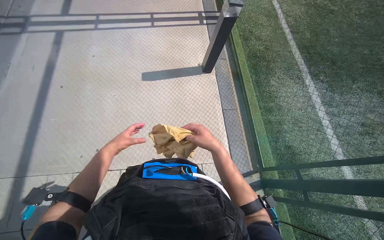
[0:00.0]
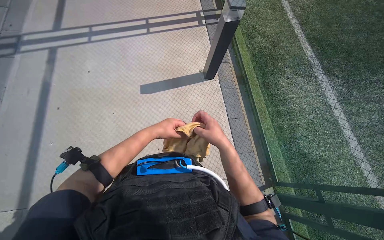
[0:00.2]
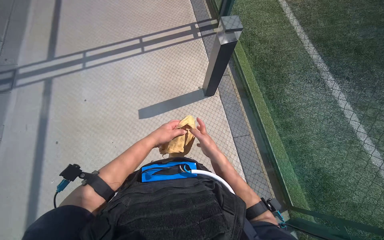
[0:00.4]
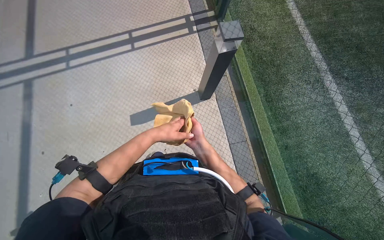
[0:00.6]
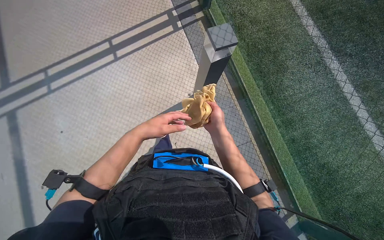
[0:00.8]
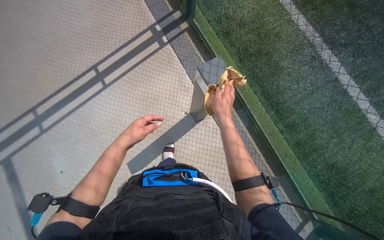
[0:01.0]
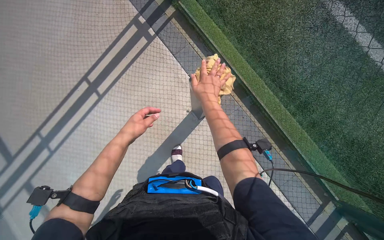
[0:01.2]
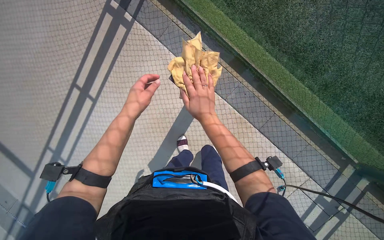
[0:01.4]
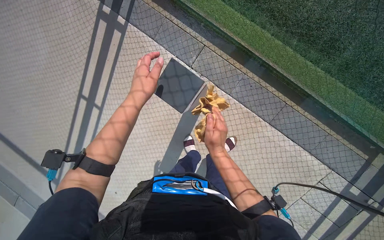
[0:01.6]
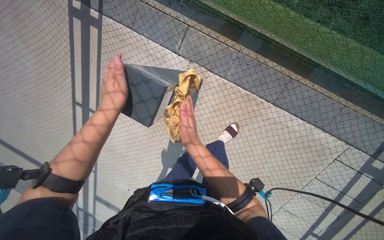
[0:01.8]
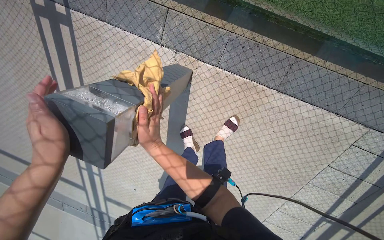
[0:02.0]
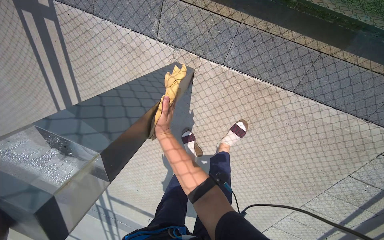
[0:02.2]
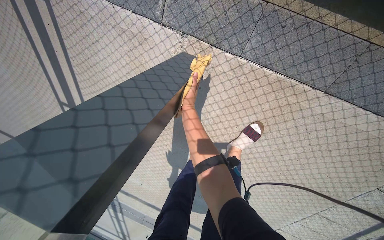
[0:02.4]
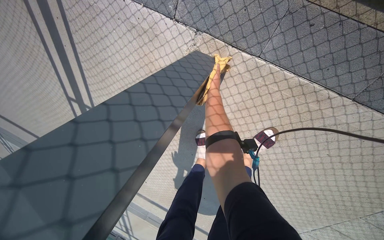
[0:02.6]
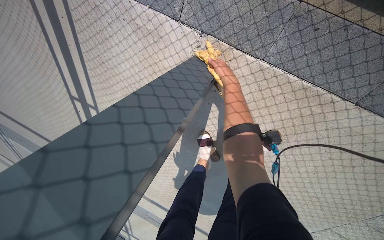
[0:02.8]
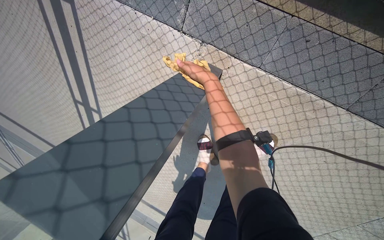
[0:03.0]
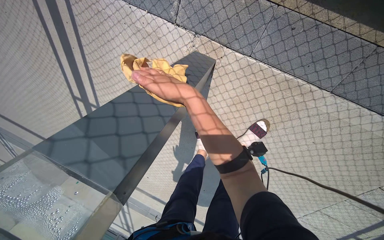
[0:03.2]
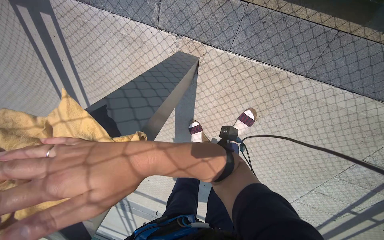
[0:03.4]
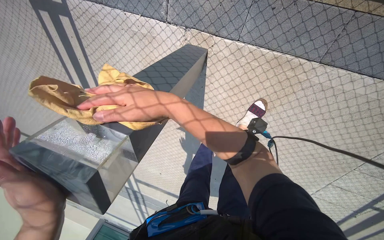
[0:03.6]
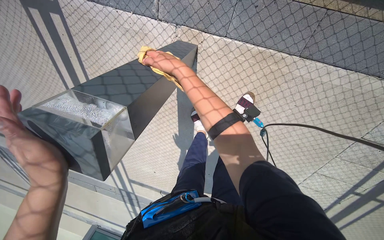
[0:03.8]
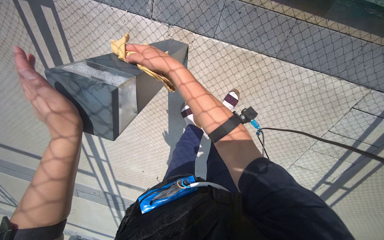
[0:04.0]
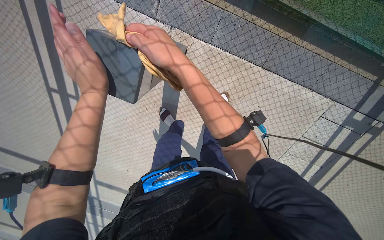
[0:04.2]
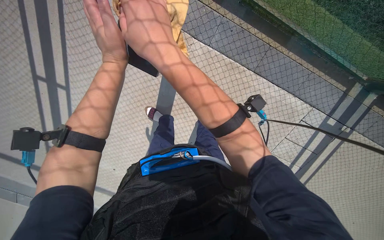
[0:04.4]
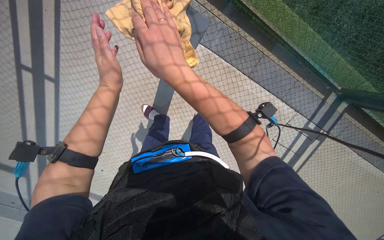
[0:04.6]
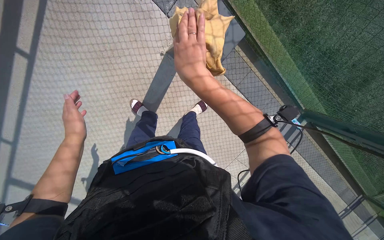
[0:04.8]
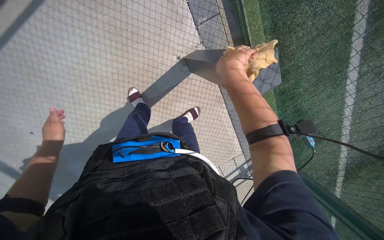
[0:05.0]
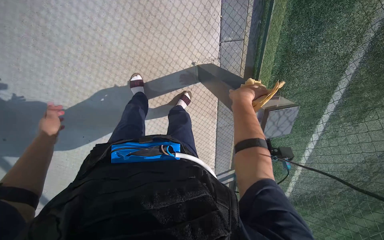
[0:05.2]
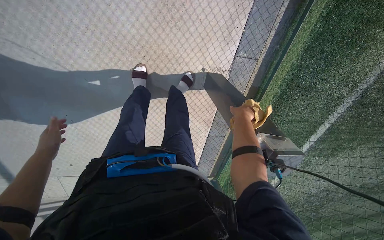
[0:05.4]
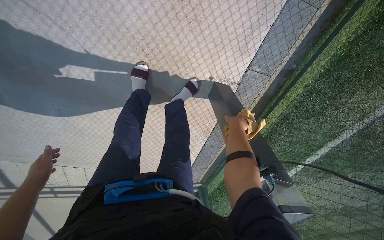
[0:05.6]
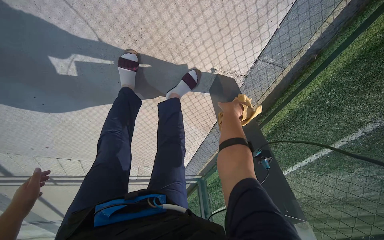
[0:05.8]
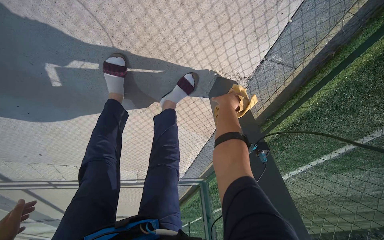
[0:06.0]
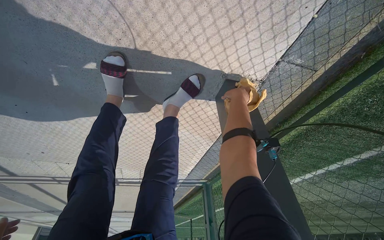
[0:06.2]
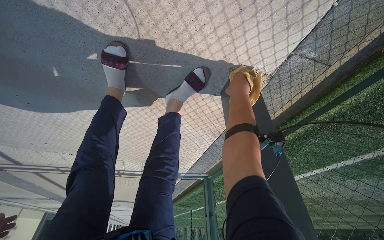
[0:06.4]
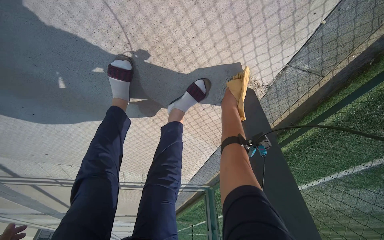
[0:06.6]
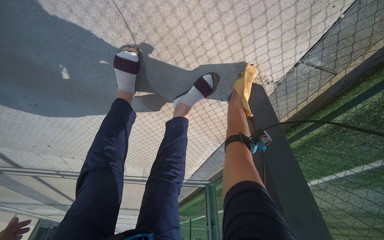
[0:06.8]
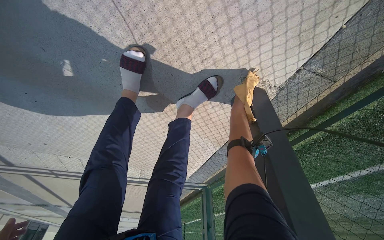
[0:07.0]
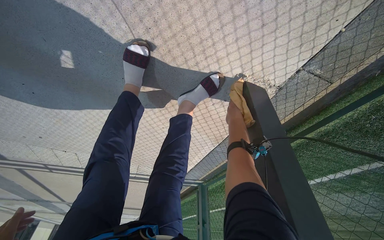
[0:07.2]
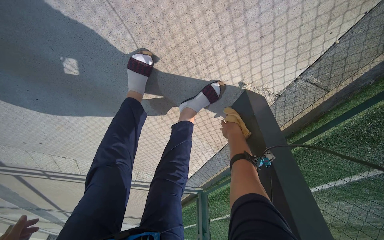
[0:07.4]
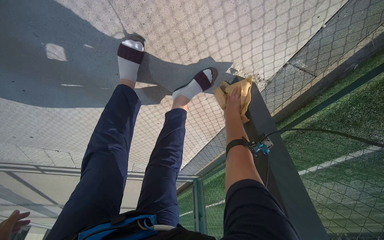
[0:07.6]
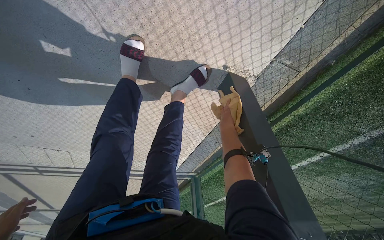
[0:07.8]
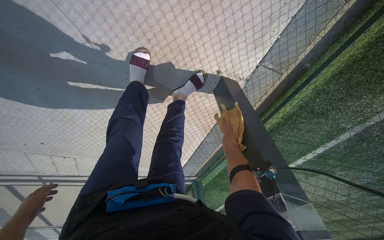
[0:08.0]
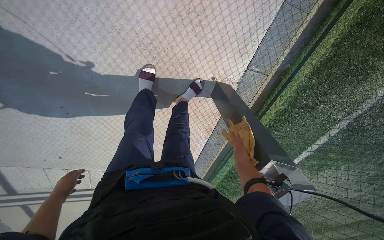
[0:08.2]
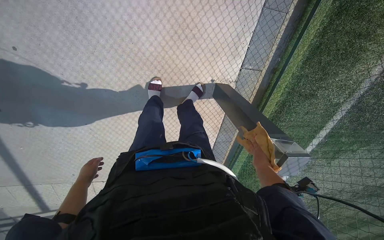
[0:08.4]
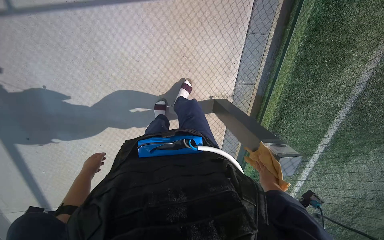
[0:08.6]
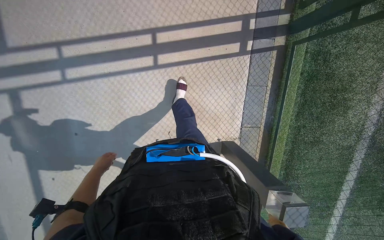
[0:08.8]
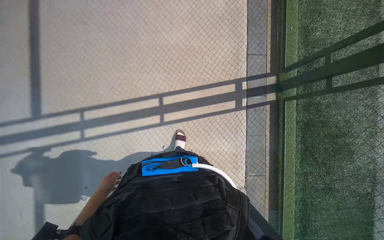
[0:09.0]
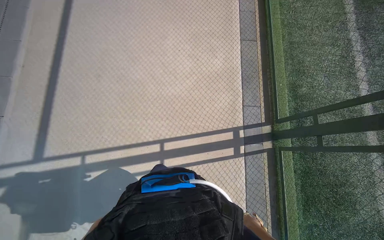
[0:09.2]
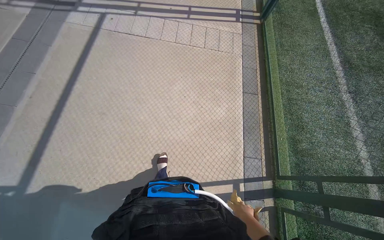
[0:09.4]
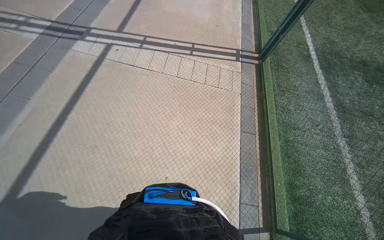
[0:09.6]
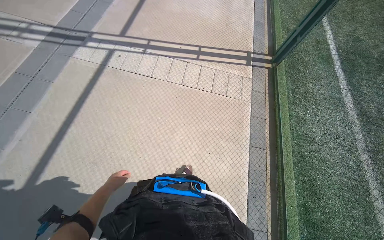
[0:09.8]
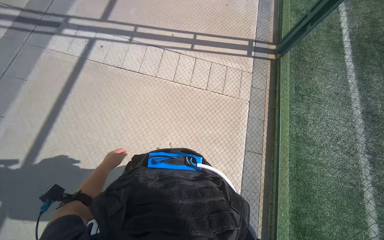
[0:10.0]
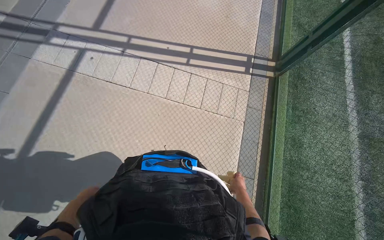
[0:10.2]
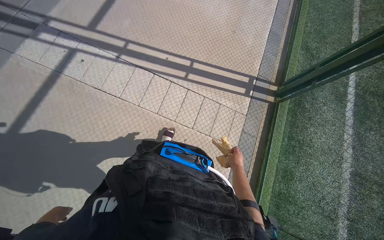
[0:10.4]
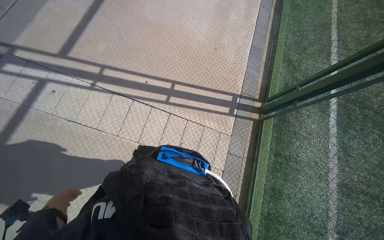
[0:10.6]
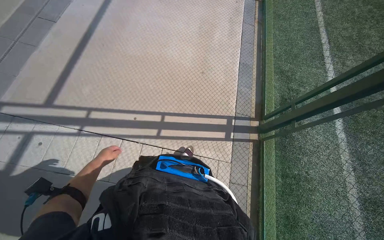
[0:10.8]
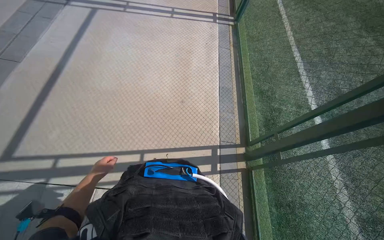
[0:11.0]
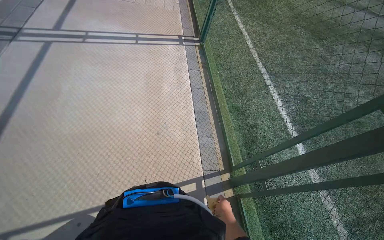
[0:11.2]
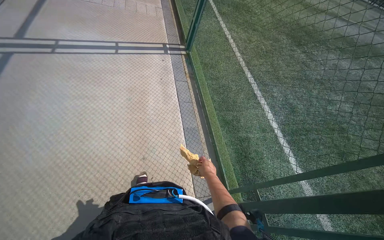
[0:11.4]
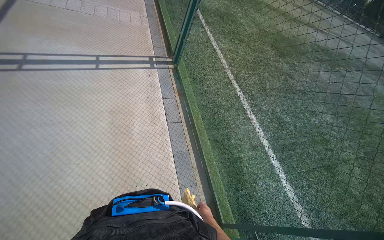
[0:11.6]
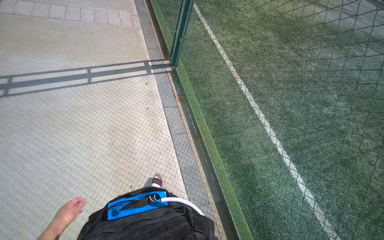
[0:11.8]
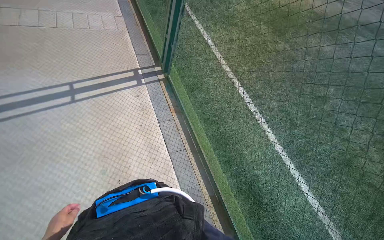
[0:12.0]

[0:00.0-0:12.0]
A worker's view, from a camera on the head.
Job: wiping surfaces.
The whole recording: Wiping outdoor structures with cloth. The worker wipes the outdoor lights with a cloth, periodically re-wetting it in a bucket.
0:01.6 to 0:03.0: The head travels roughly 60 cm. The camera pitches downward, by approximately 20 degrees.
0:03.0 to 0:04.4: The wearer moves about 50 cm. The view swings approximately 20 degrees to the right.
0:07.6 to 0:09.0: The head travels roughly 80 cm. The view tilts about 40 degrees upward.

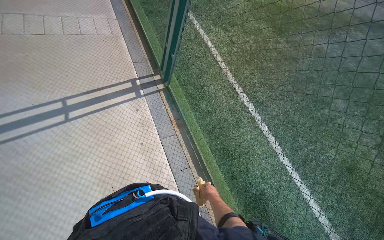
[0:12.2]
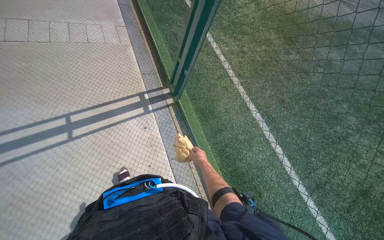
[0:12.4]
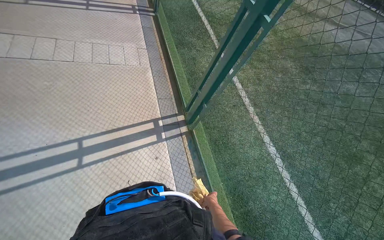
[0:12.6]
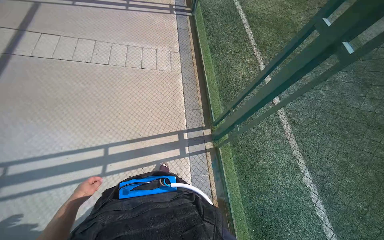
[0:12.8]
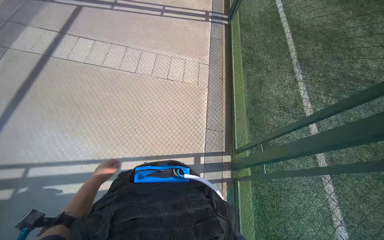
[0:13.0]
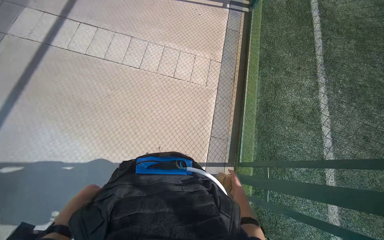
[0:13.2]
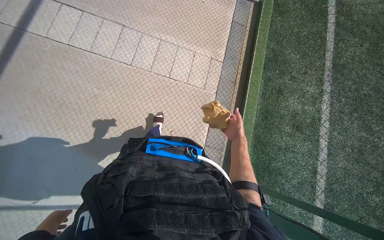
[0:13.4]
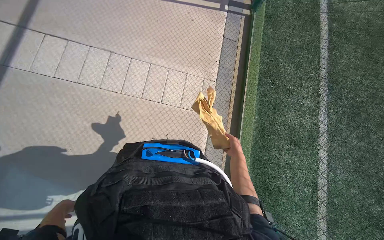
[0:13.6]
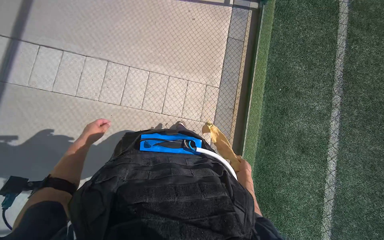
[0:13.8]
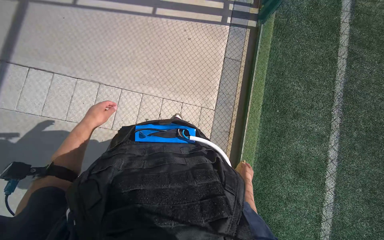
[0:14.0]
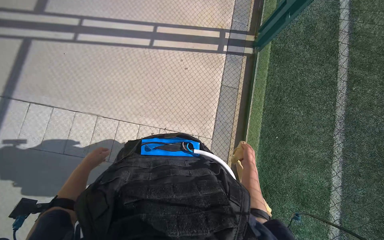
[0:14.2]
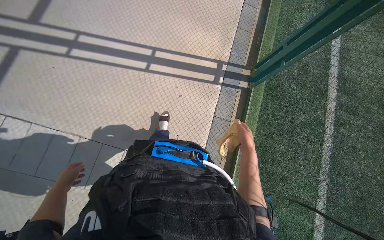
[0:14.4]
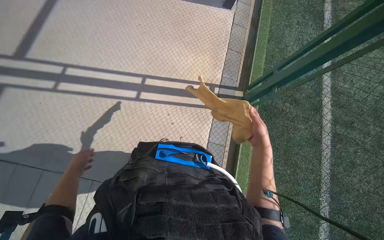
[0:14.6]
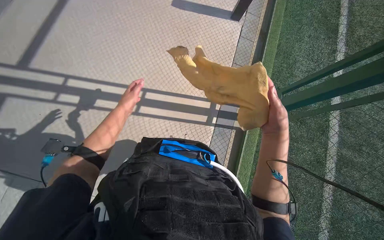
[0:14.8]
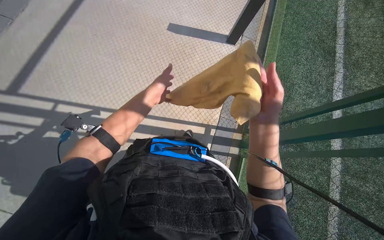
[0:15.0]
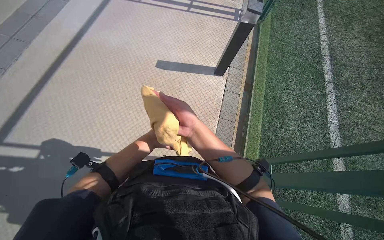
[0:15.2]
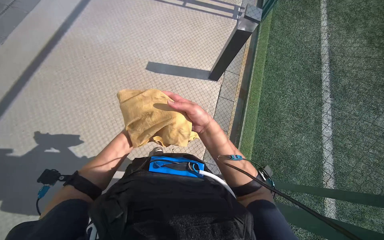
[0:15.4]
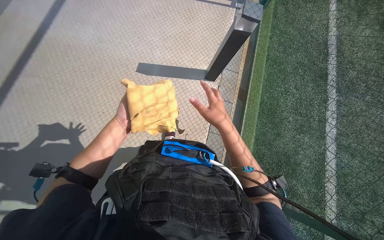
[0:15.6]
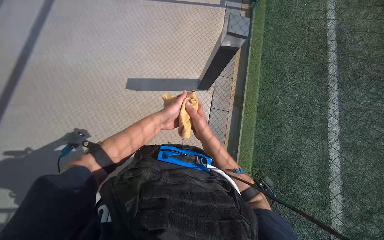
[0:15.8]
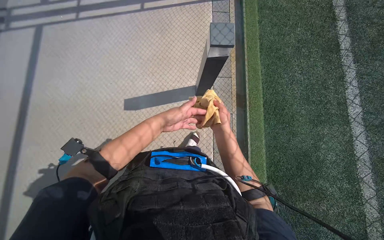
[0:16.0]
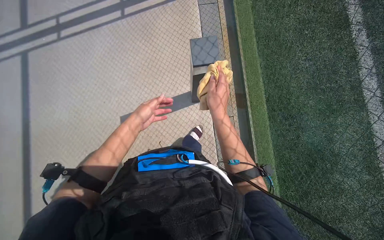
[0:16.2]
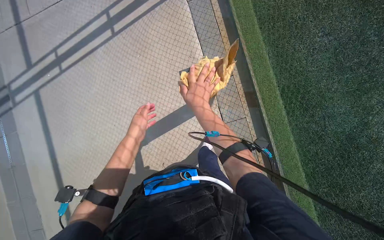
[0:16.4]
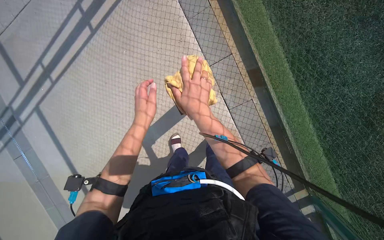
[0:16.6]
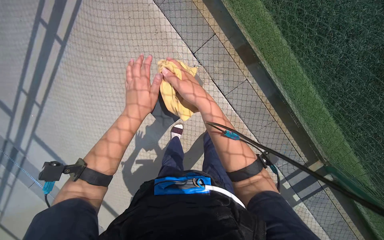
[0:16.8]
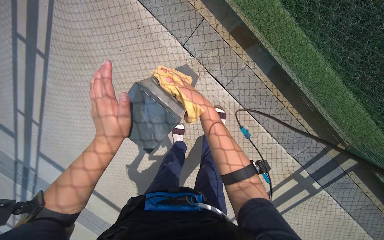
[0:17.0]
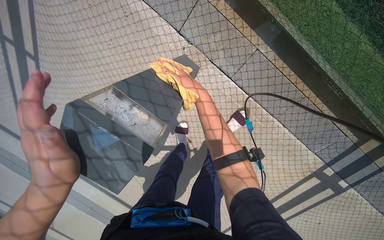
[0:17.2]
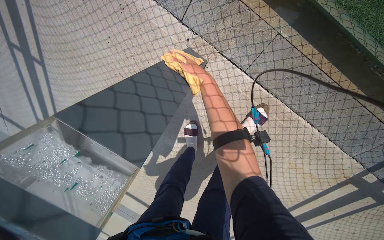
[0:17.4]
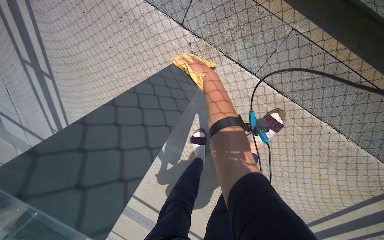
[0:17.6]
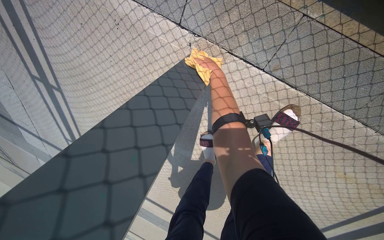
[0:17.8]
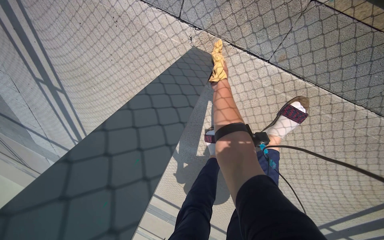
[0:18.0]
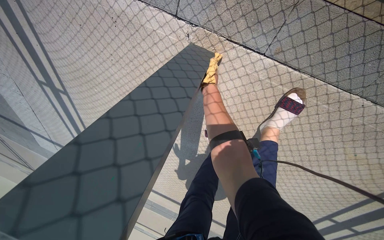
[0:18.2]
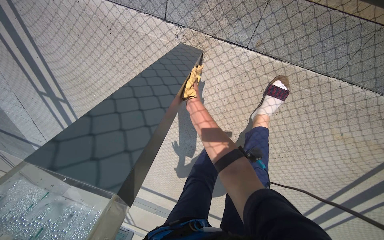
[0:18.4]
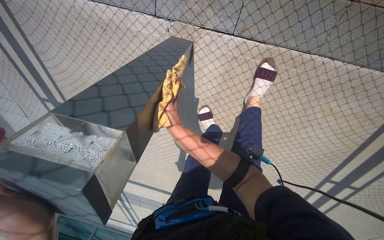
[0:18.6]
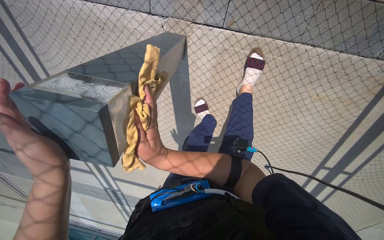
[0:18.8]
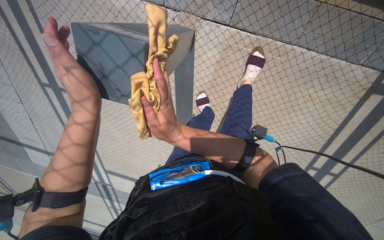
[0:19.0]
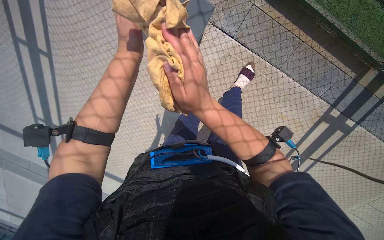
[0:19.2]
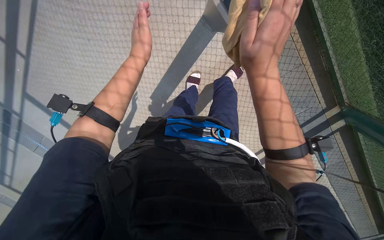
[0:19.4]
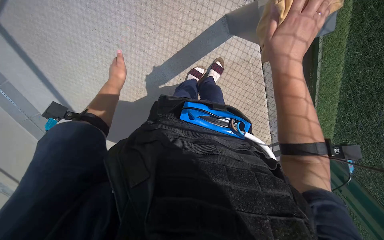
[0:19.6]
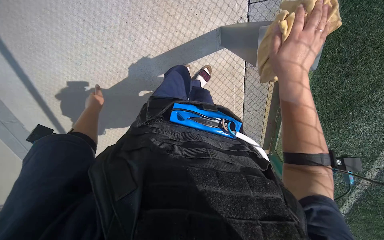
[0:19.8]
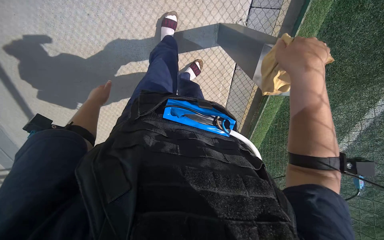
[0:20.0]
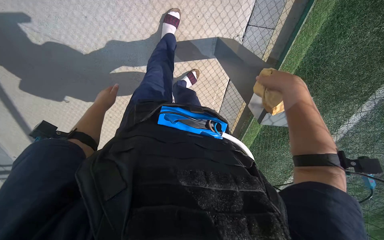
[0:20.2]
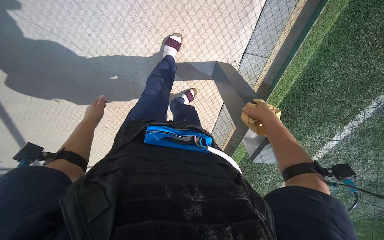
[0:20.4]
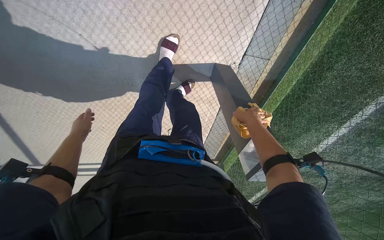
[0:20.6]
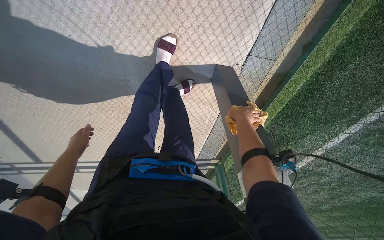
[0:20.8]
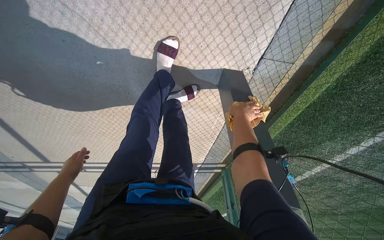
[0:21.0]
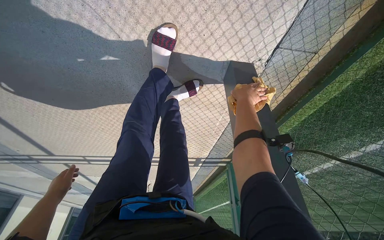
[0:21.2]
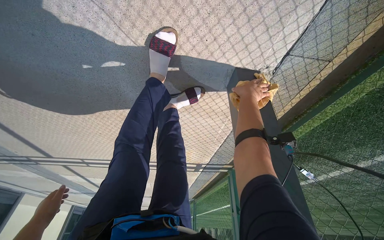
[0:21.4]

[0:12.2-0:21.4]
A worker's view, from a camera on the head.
Job: wiping surfaces.
The whole recording: Wiping outdoor structures with cloth. The worker wipes the outdoor lights with a cloth, periodically re-wetting it in a bucket.
0:15.2 to 0:16.8: The wearer moves some 90 cm. The view tips downward by about 15 degrees.
0:16.8 to 0:18.4: The view pans to the left by roughly 20 degrees. The right hand heads farther from the camera, covering some 50 cm.
0:18.4 to 0:19.8: The camera travels roughly 60 cm. The view pans to the right by some 35 degrees. The scene turns approximately 45 degrees clockwise in the picture.
0:19.8 to 0:21.4: The head travels about 50 cm. The wearer looks about 20 degrees further downward.
